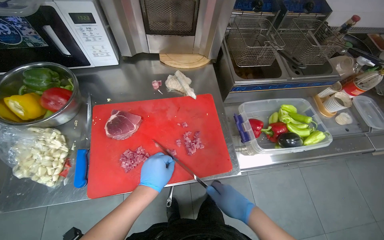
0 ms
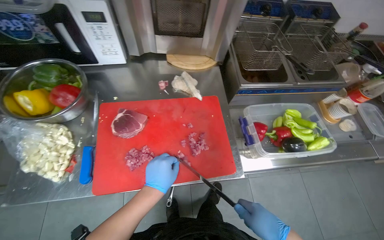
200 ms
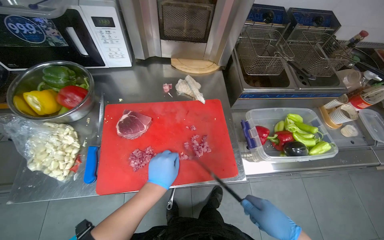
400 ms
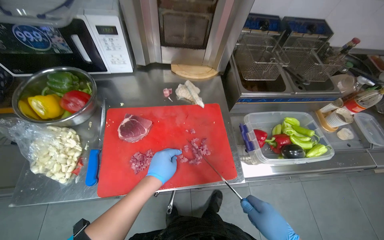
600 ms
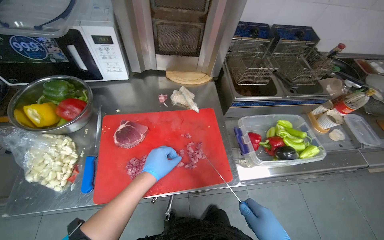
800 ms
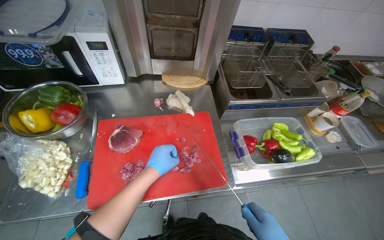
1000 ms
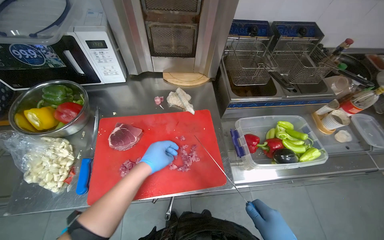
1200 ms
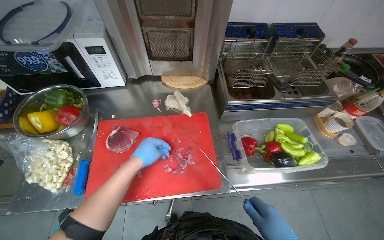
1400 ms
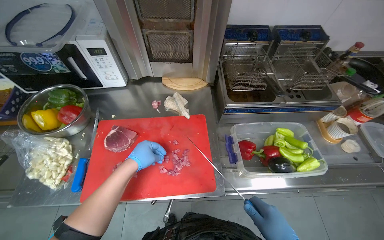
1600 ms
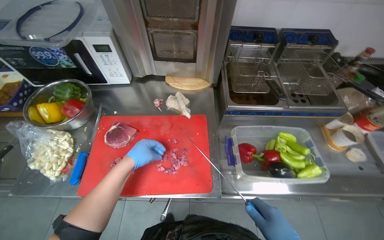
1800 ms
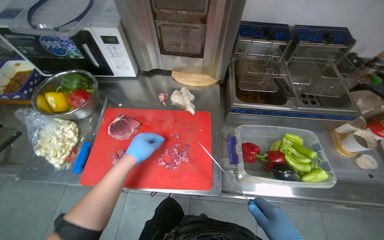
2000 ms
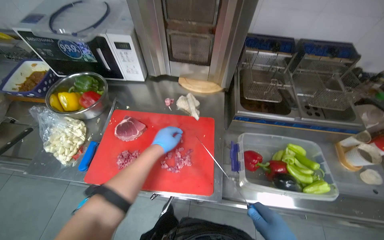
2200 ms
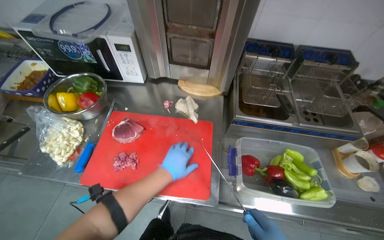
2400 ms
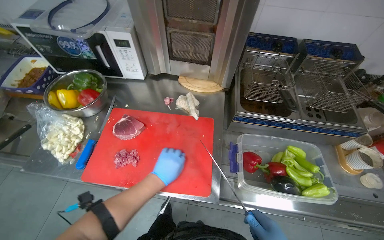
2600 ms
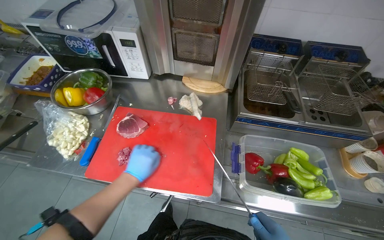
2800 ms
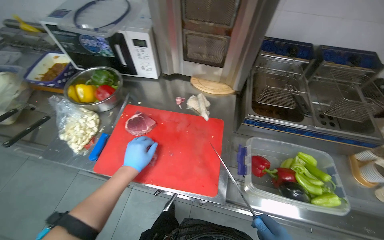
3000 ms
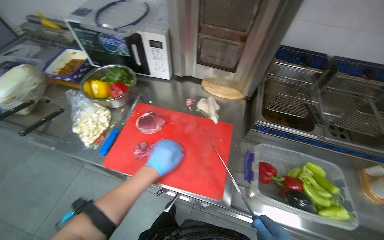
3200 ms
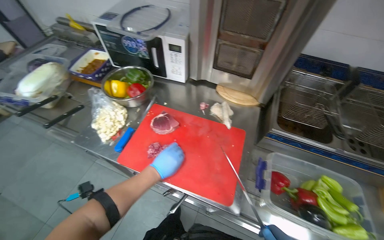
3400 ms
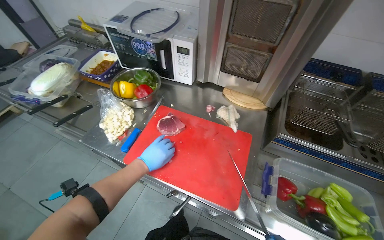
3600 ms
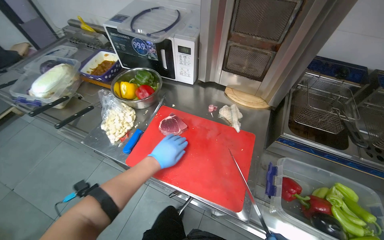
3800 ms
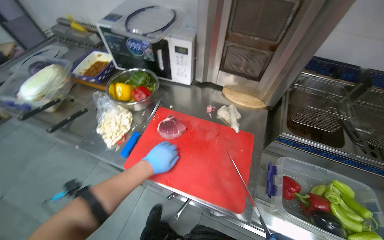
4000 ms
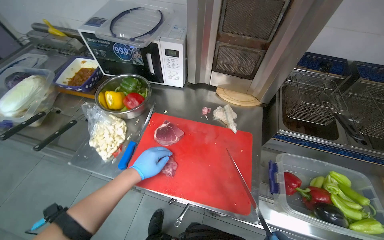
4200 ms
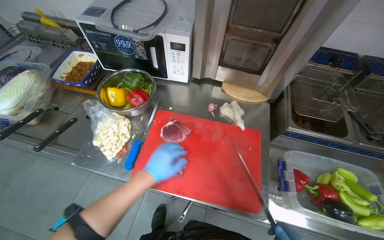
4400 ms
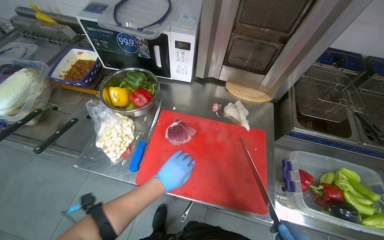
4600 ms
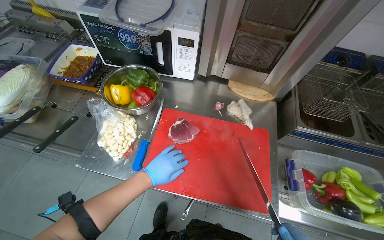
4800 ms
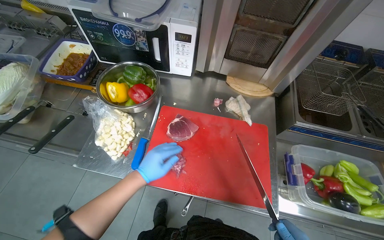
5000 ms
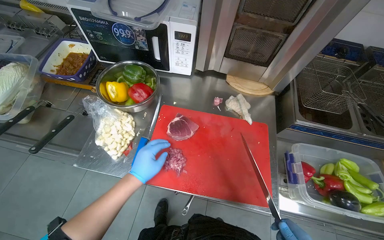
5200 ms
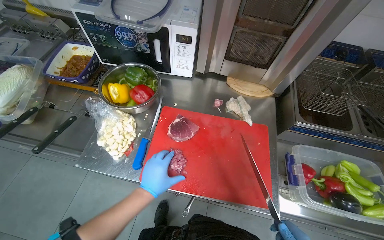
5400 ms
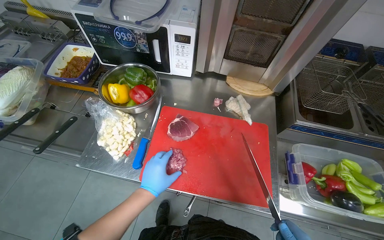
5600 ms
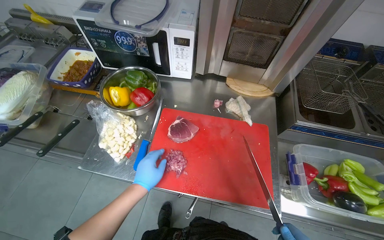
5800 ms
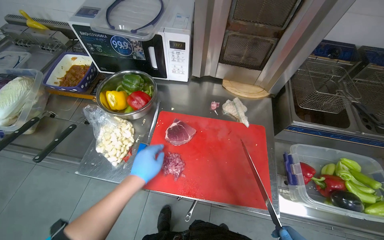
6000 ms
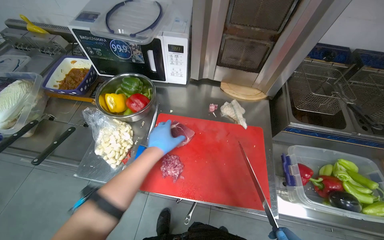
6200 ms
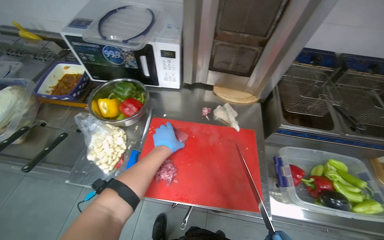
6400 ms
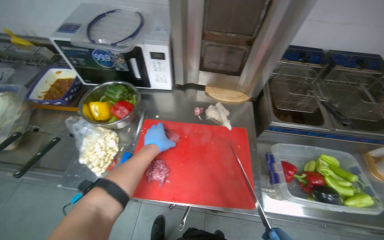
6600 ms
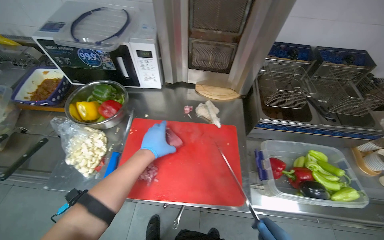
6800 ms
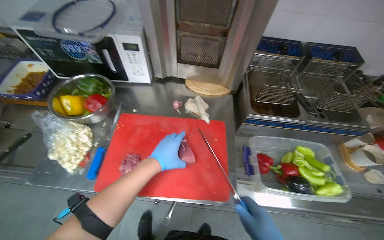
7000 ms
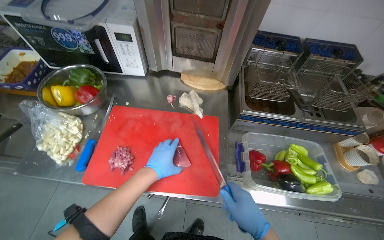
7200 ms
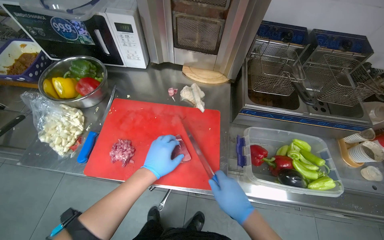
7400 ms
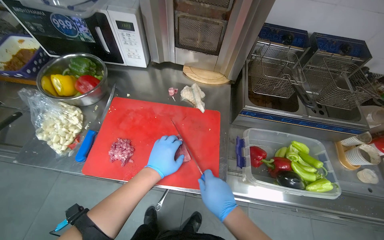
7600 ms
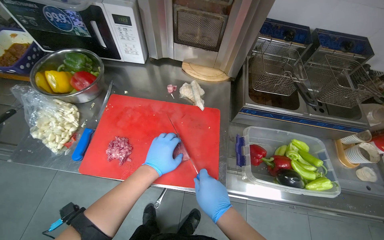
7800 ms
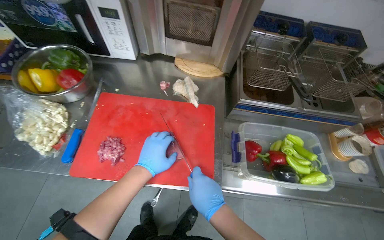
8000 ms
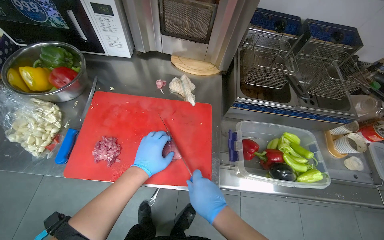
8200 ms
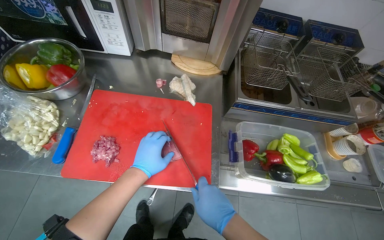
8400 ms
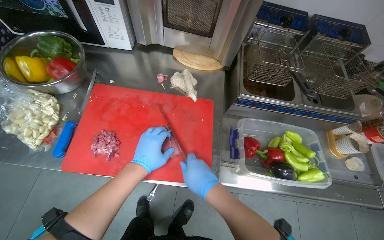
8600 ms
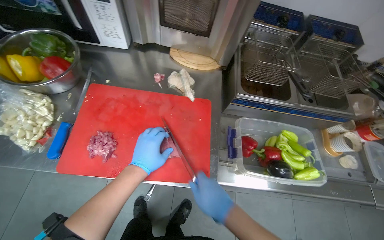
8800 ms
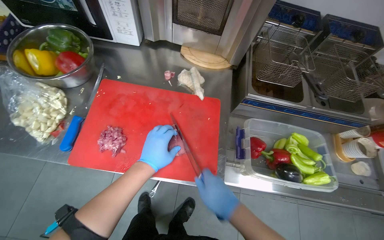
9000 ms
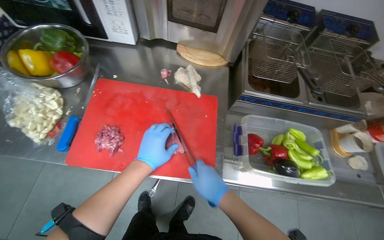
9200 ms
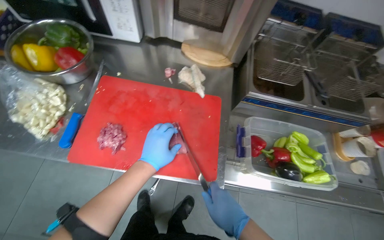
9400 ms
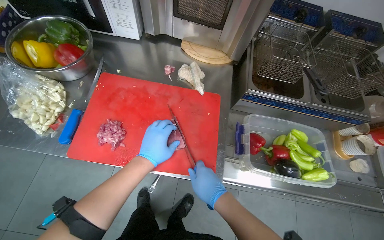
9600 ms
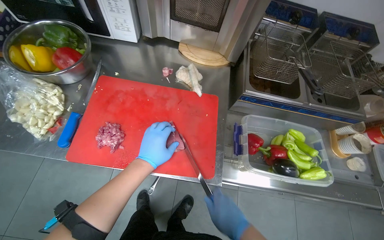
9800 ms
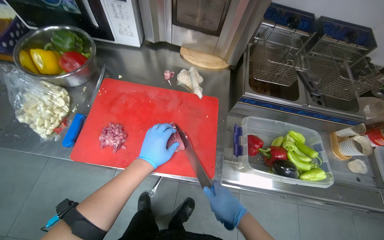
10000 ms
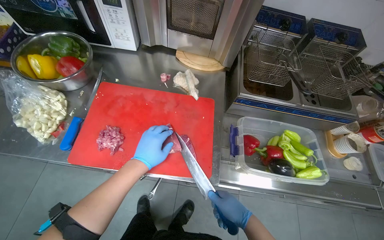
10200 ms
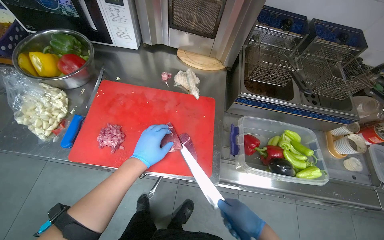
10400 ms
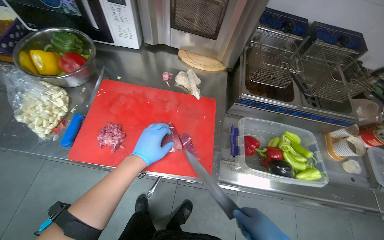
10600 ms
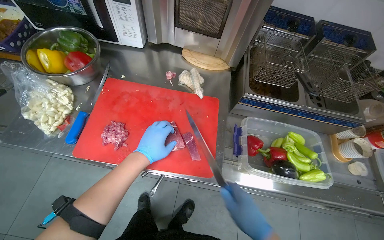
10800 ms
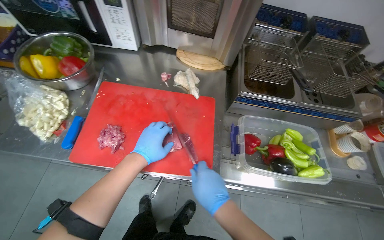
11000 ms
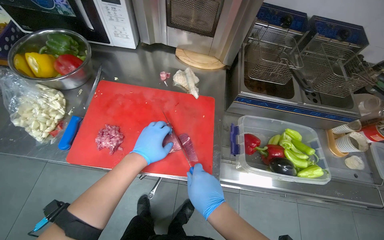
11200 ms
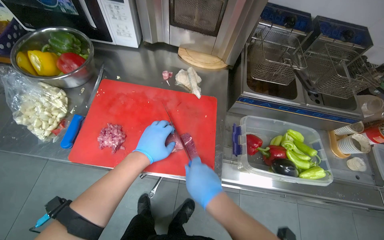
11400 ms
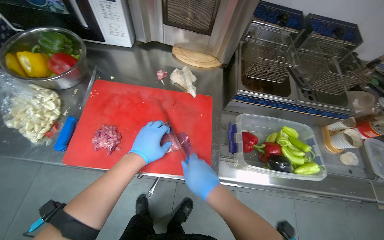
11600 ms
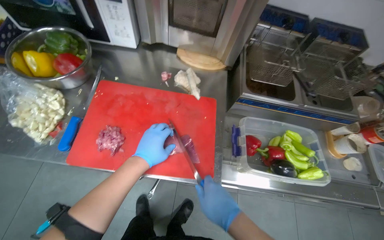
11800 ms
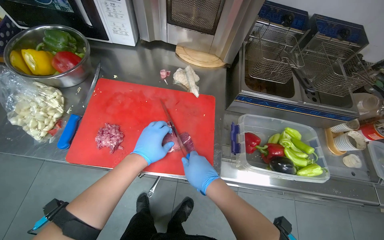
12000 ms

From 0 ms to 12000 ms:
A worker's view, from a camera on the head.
Job: preparing food.
The whole recording: Slicing and dicing meat on board. The worker slices and dices meat on a red cutting board.
From 0 ms to 1600 ms: The left hand is displaced up the picture by approximately 10 cm.
From 7600 ms to 9000 ms: The hands make small movements and keep their place.
From 9000 ms to 10400 ms: The right hand is displaced to the right and down the picture by roughly 10 cm.
From 10400 ms to 12000 ms: The right hand travels to the left and up the picture by approximately 15 cm.

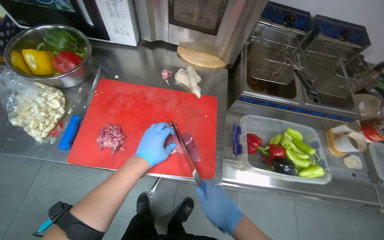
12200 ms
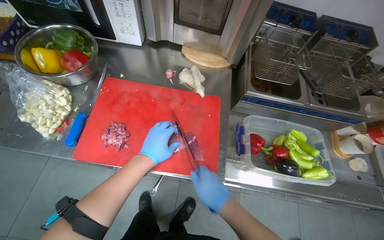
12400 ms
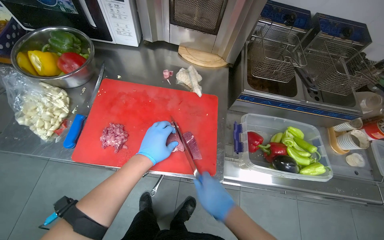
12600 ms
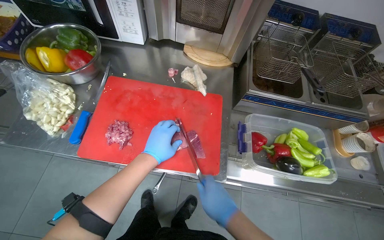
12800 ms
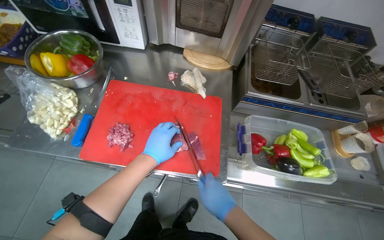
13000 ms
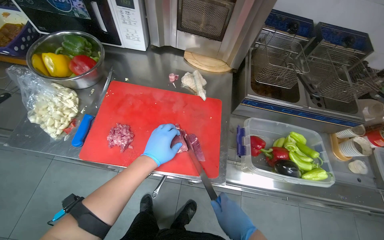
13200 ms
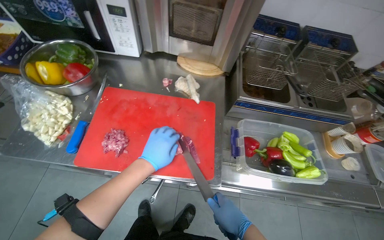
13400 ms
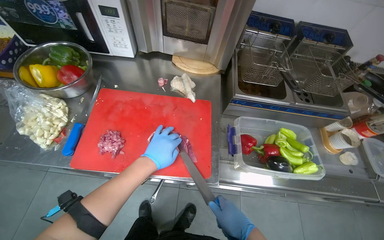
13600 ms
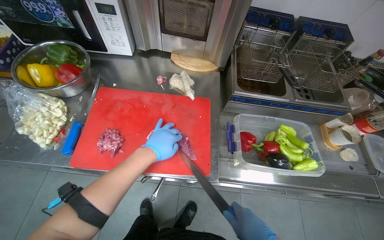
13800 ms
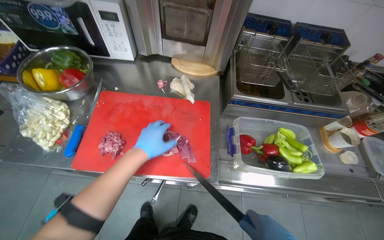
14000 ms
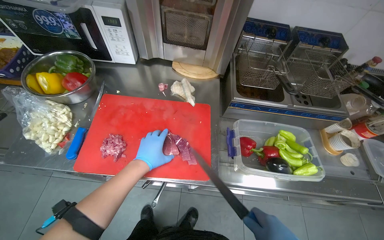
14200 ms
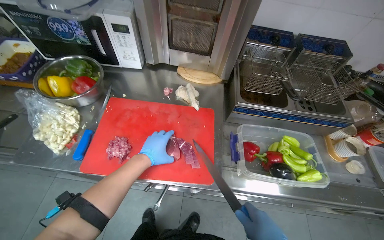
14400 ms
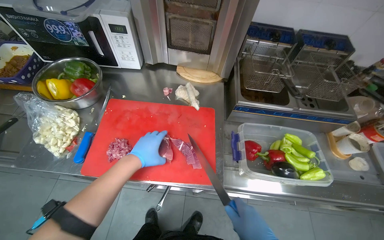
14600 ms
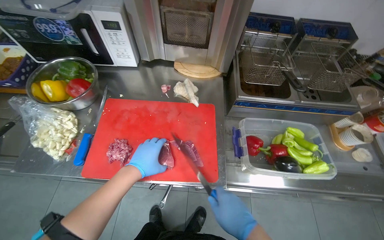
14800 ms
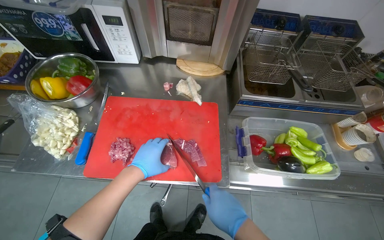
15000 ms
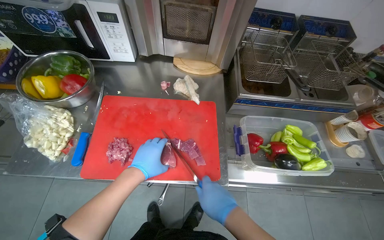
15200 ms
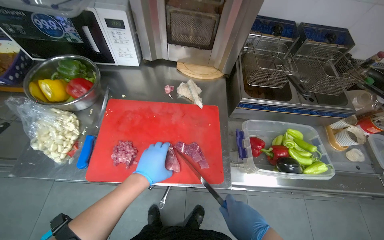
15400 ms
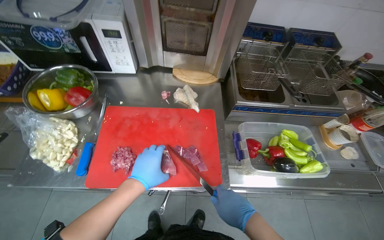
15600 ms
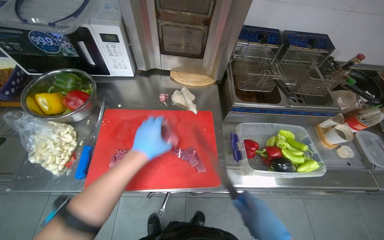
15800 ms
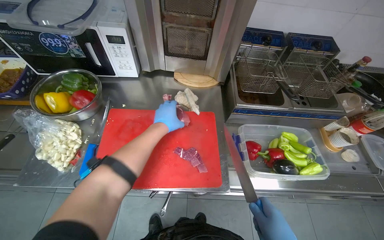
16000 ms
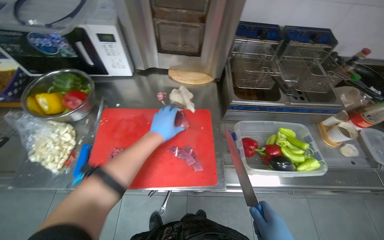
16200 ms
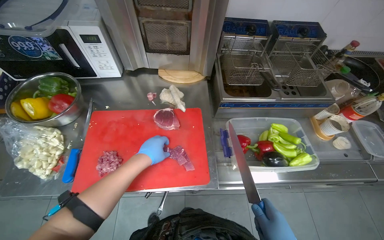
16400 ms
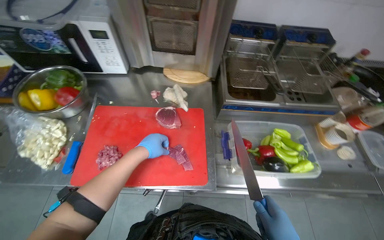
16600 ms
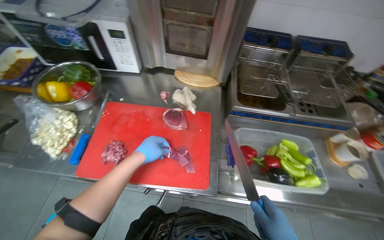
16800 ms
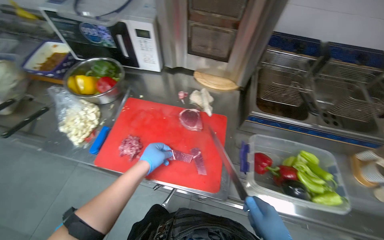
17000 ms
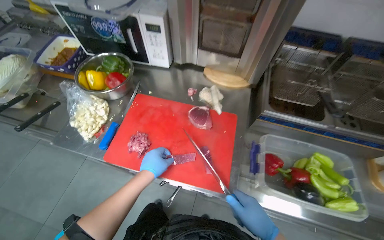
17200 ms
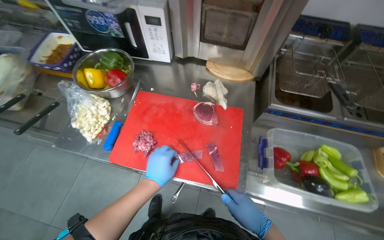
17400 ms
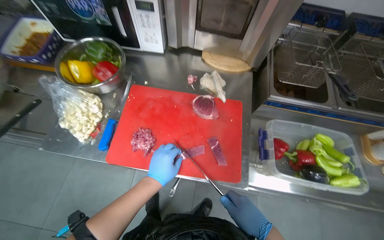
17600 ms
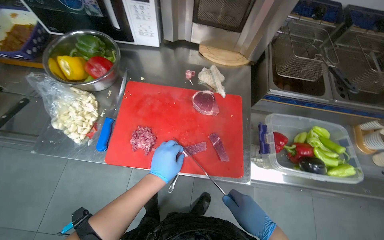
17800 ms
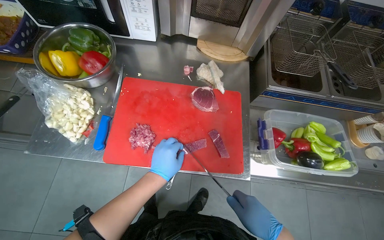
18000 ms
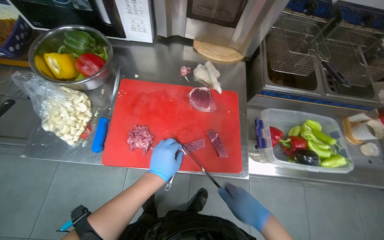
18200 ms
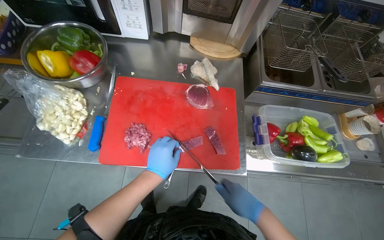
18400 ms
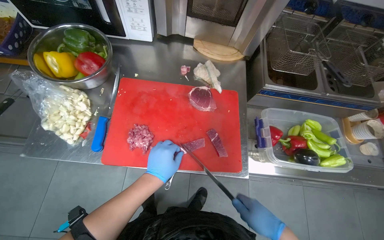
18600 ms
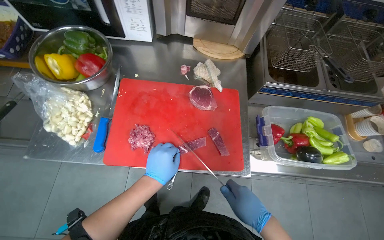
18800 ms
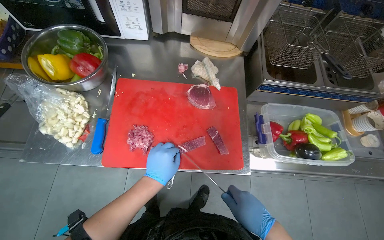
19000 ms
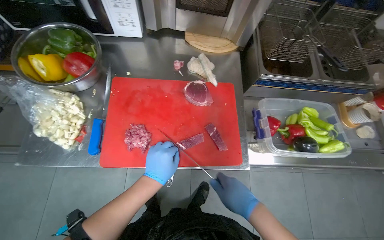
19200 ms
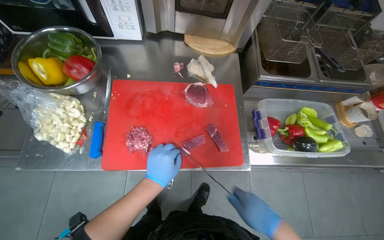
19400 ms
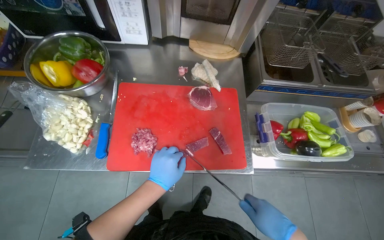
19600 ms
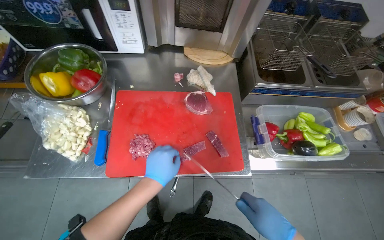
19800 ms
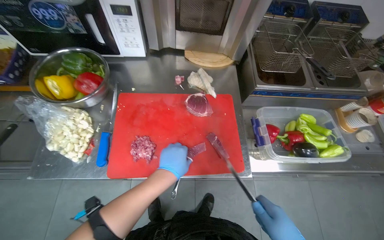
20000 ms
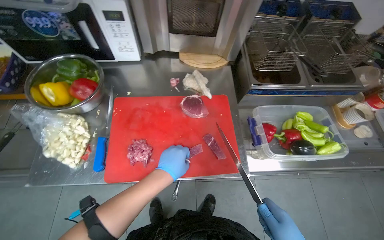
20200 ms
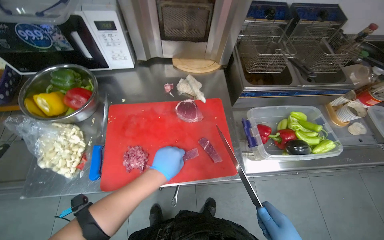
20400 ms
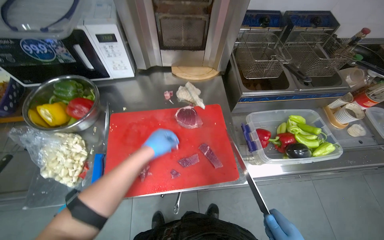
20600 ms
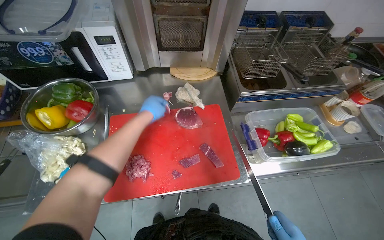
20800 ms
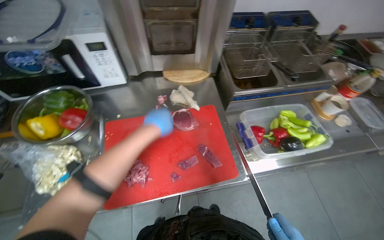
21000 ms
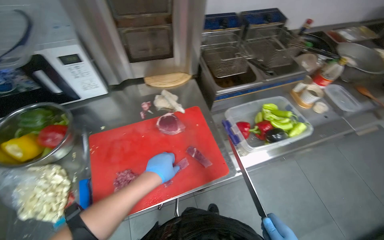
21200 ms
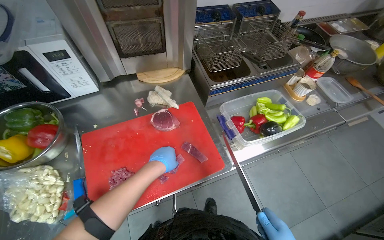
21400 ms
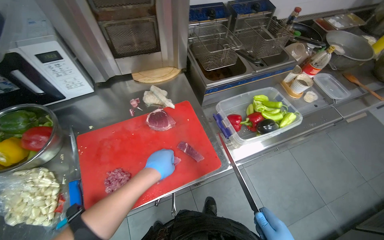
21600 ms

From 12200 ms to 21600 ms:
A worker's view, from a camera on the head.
Job: preparing food.
The whole recording: Slicing and dicing meat on board. The worker slices and dices meat on a red cutting board.
From 15400 ms to 17000 ms: The left hand goes up the picture and returns, roughly 15 cm each way.
From 20000 ms to 21600 ms: The left hand goes up the picture and returns, about 20 cm each way.
